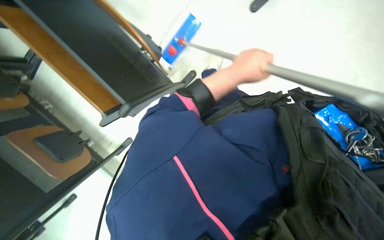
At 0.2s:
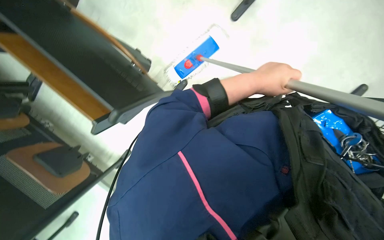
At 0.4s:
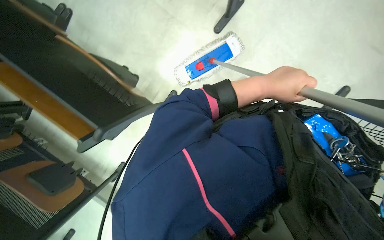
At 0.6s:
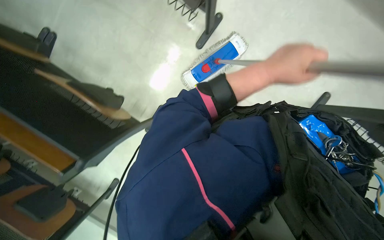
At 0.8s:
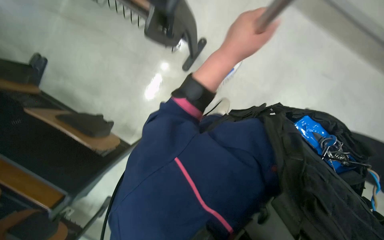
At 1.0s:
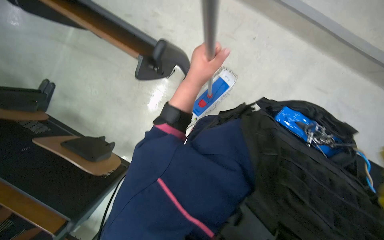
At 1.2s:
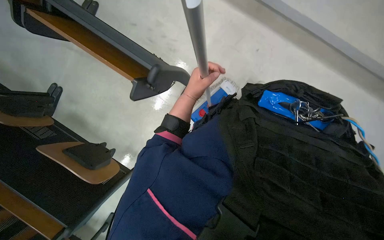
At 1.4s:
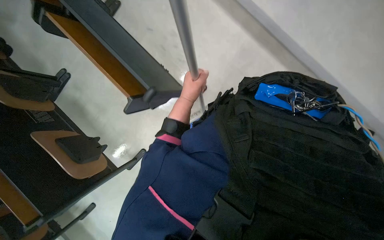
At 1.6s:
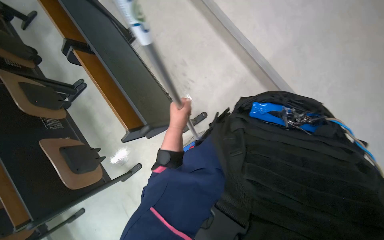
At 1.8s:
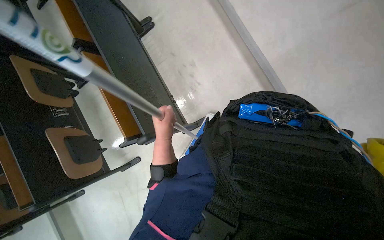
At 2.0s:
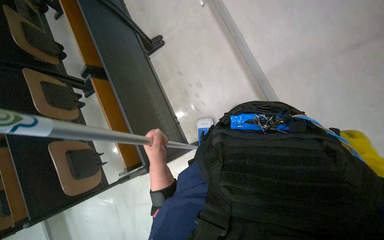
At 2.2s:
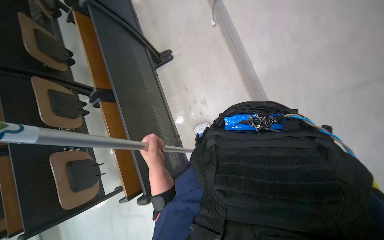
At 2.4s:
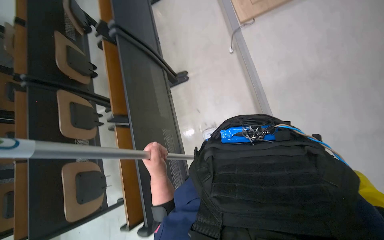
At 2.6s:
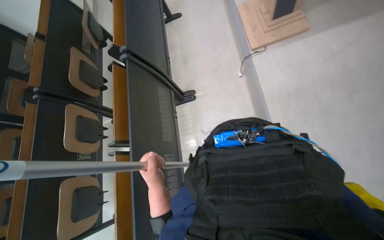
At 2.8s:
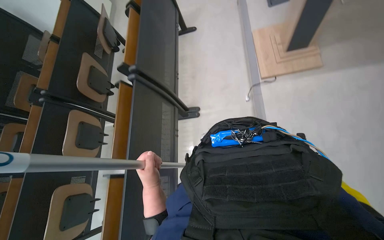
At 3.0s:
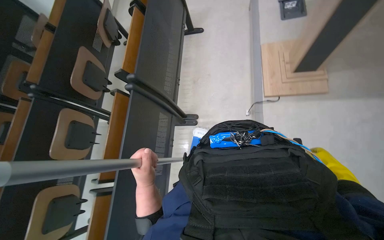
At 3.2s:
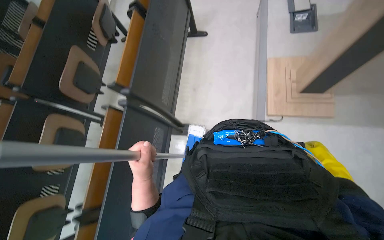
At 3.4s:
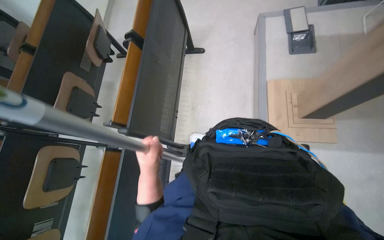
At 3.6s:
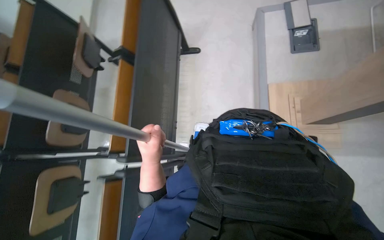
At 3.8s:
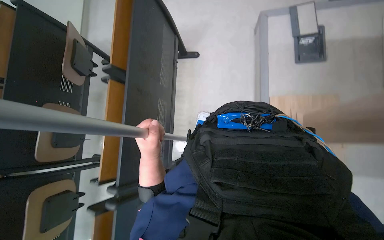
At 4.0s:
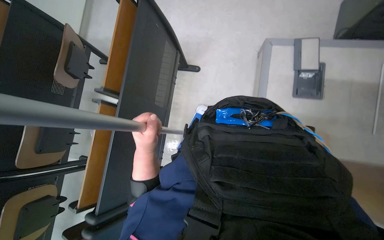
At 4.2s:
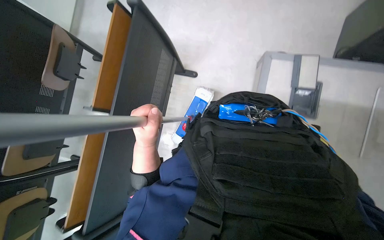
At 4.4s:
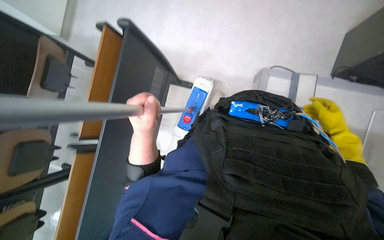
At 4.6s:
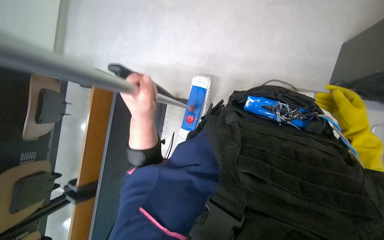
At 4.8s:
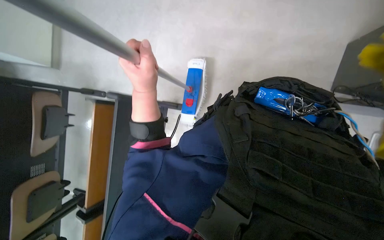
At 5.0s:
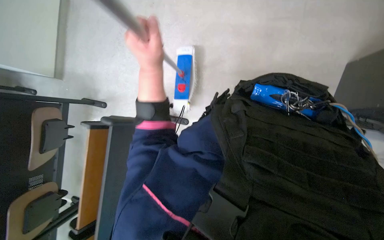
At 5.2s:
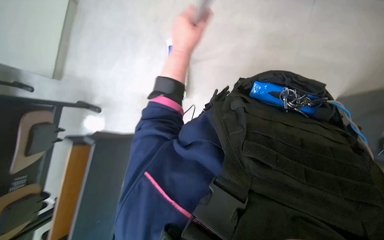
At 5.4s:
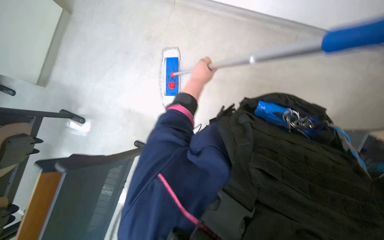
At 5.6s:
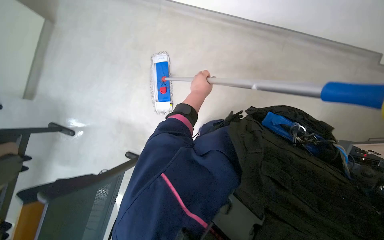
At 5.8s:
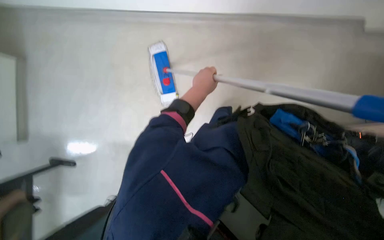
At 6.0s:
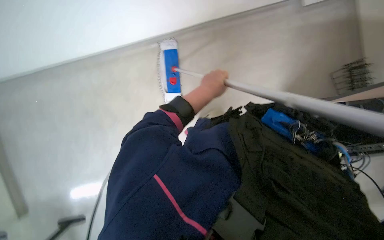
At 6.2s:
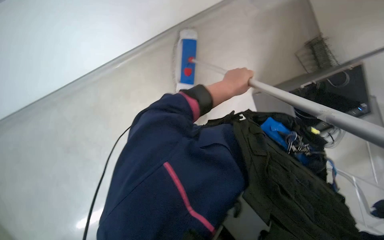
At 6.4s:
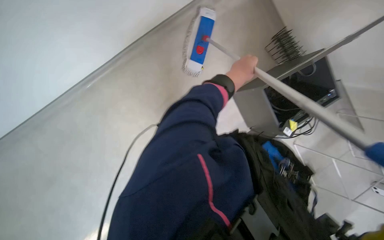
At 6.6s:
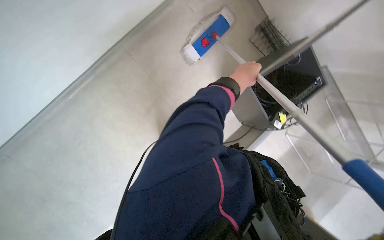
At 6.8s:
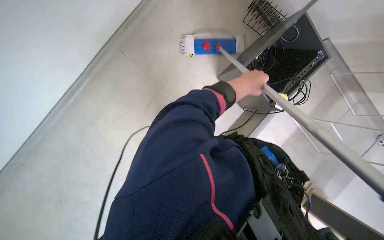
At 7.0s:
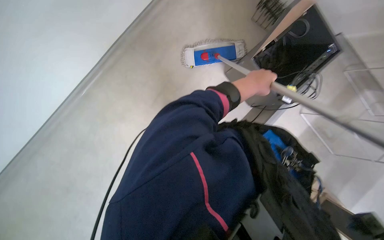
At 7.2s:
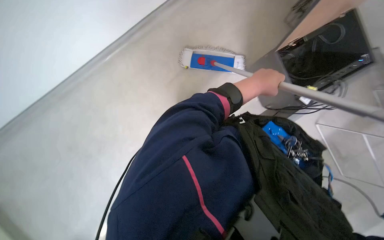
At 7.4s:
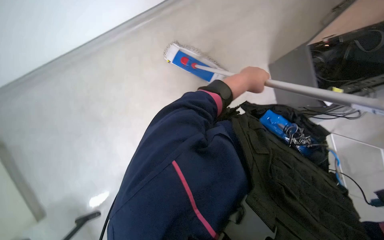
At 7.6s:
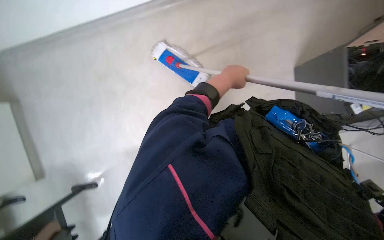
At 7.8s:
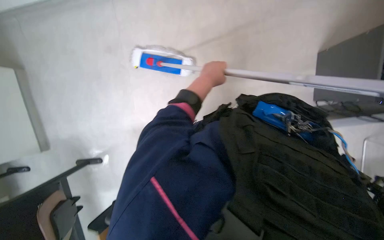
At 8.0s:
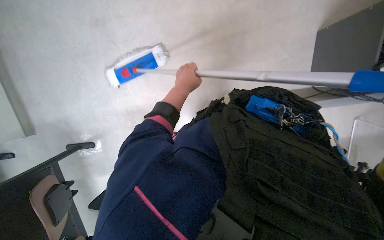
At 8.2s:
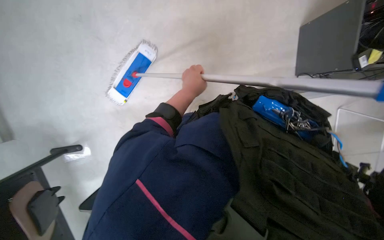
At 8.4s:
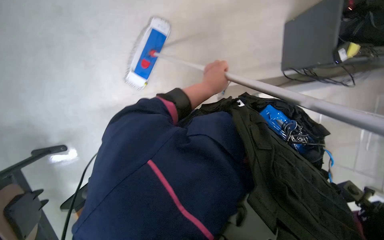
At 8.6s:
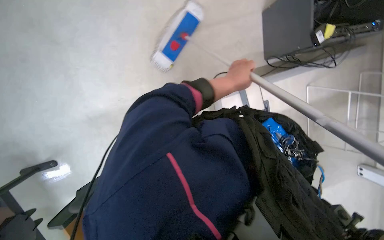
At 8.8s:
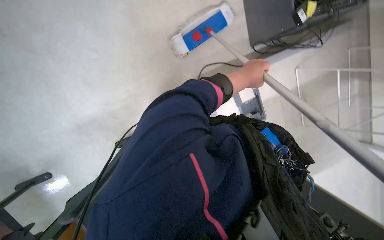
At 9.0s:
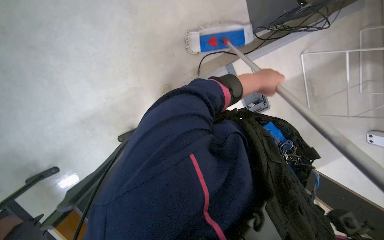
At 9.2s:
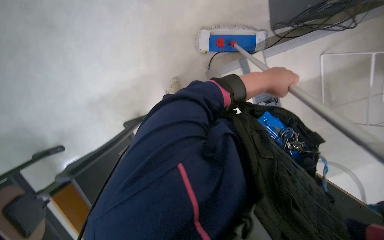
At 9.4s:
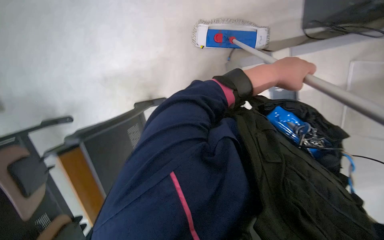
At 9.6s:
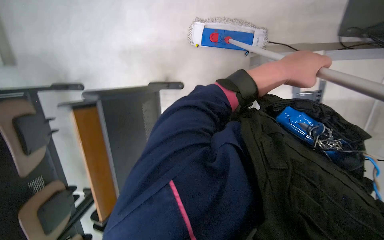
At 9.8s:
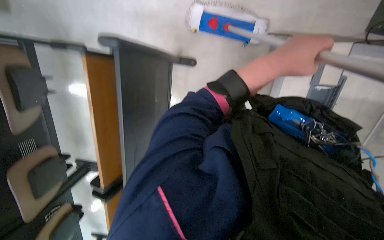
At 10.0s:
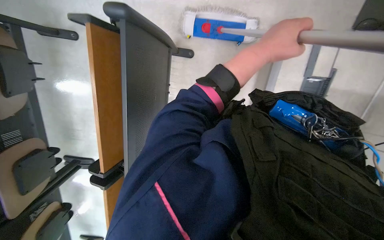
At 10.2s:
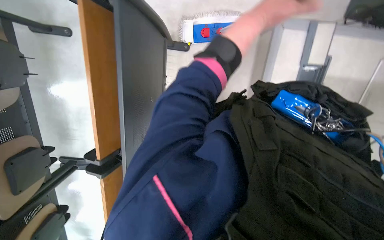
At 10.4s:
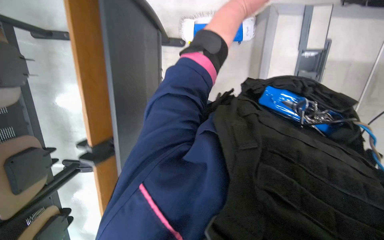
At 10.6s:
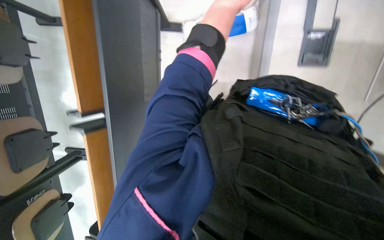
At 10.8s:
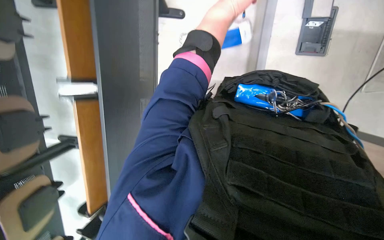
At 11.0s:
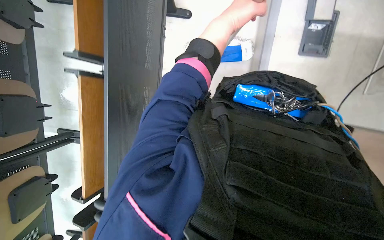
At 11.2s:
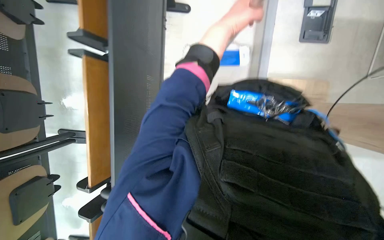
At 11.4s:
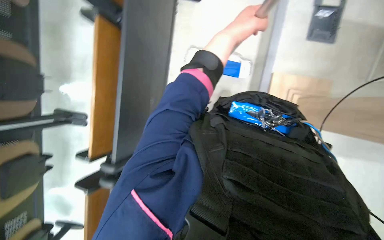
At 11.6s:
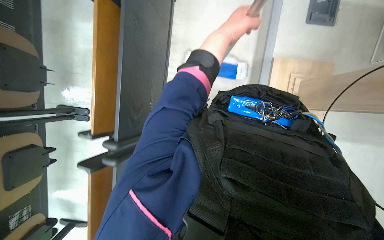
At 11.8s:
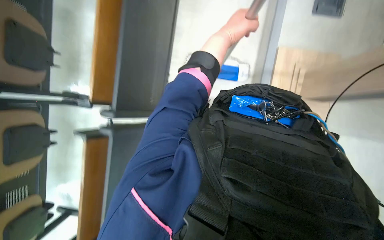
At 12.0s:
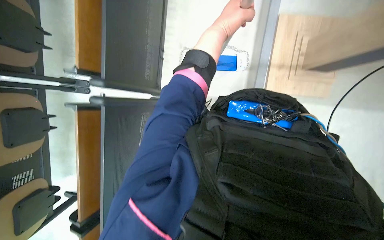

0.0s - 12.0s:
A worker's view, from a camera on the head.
Job: mopping floor.
The whole recording: Scrubbing floor with mop. The worker scrubs the floor using the mop with a brush head.
0.0s - 1.6s: The wearer looks some 20 degrees further upward. The left hand shifts some 15 cm to the left.
1.6s - 3.0s: The view tilts some 30 degrees upward. The left hand heads nearer to the camera, covering some 10 cm.
3.0s - 4.4s: The wearer moves some 80 cm.
4.4s - 6.0s: The head travels approximately 70 cm.
6.0s - 7.6s: The left hand heads to the right, covering roughly 10 cm.
7.6s - 9.0s: Everything in view rotates some 30 degrees counterclockwise. The left hand heads to the right, covering approximately 15 cm.
9.0s - 10.4s: The left hand shifts about 10 cm up the picture.
10.4s - 12.0s: The view tilts about 20 degrees downward.

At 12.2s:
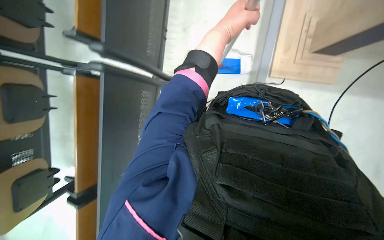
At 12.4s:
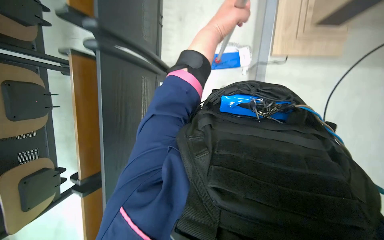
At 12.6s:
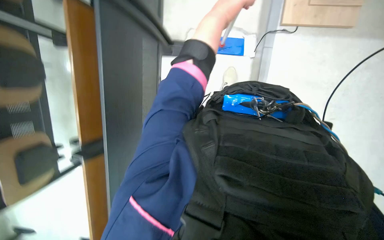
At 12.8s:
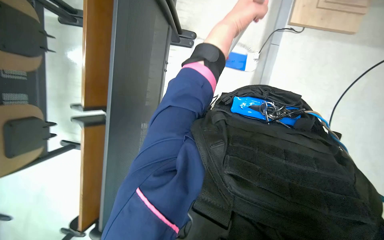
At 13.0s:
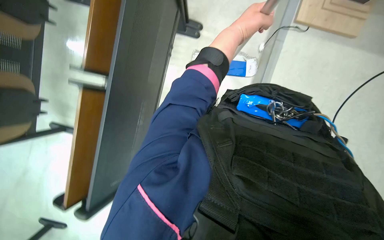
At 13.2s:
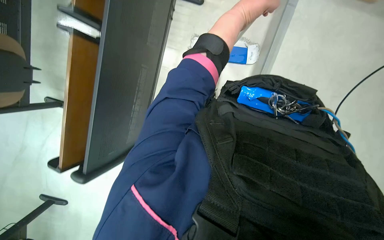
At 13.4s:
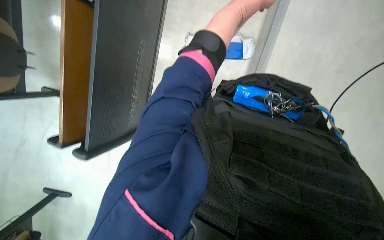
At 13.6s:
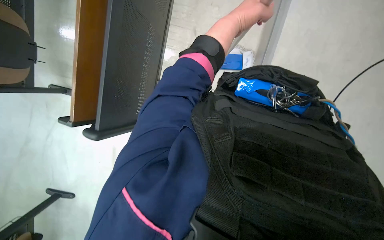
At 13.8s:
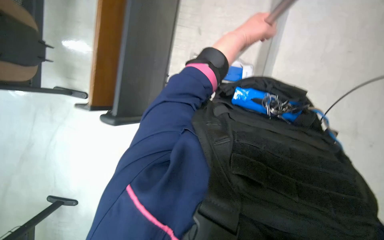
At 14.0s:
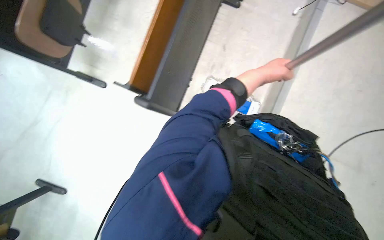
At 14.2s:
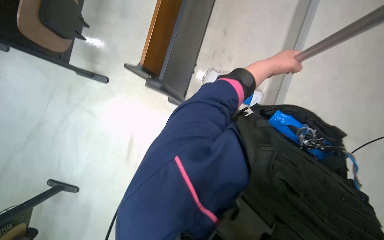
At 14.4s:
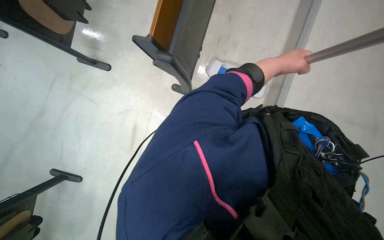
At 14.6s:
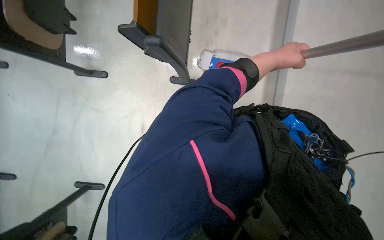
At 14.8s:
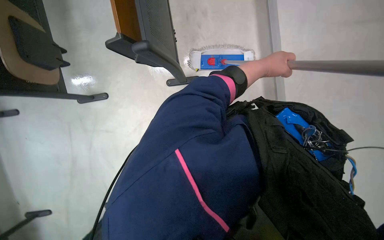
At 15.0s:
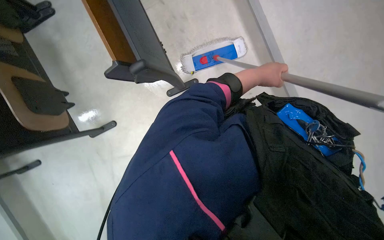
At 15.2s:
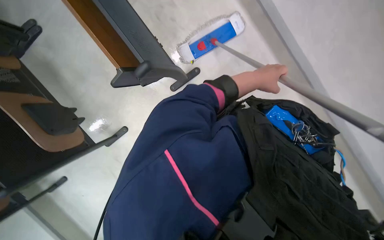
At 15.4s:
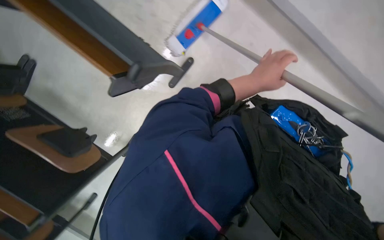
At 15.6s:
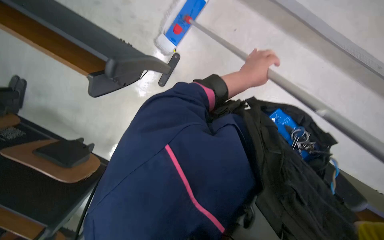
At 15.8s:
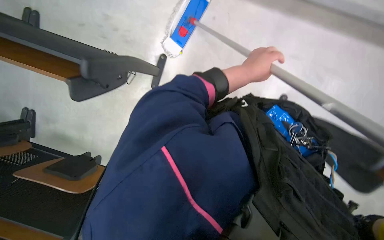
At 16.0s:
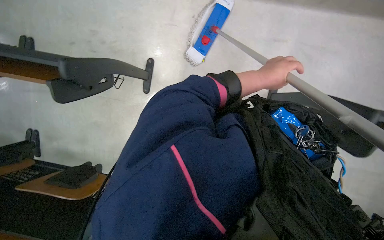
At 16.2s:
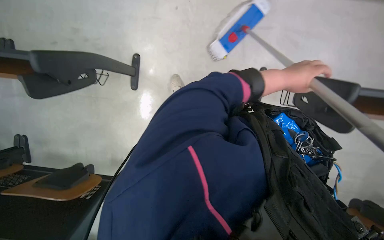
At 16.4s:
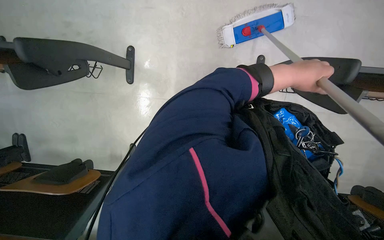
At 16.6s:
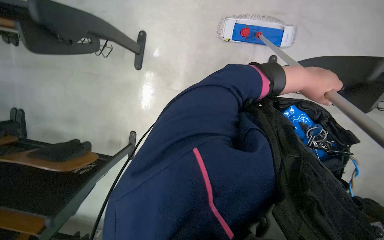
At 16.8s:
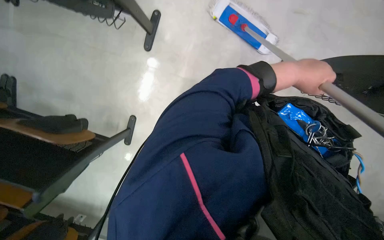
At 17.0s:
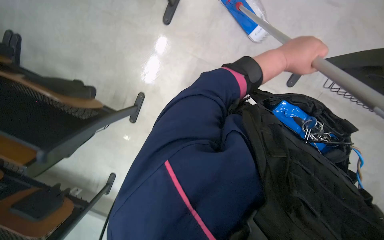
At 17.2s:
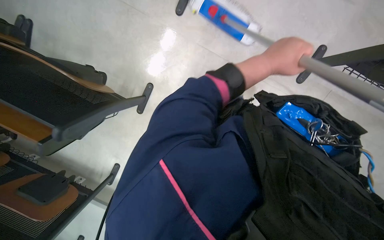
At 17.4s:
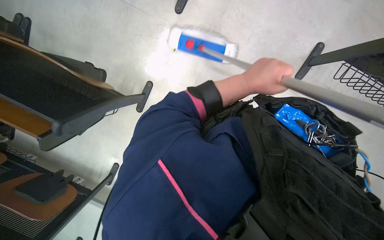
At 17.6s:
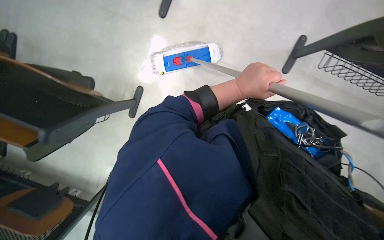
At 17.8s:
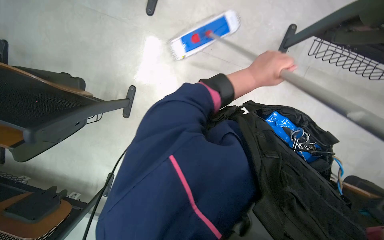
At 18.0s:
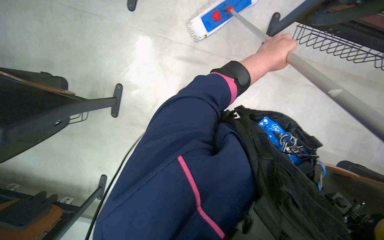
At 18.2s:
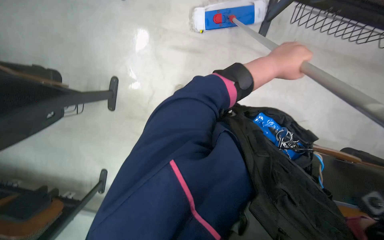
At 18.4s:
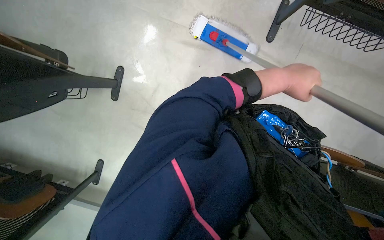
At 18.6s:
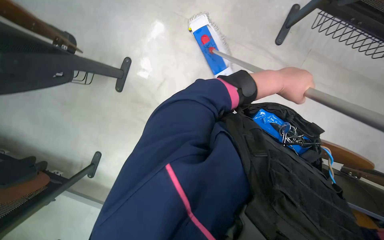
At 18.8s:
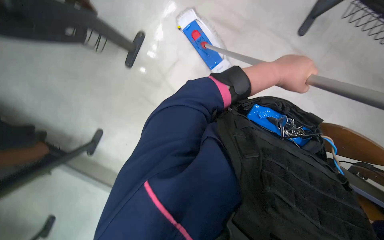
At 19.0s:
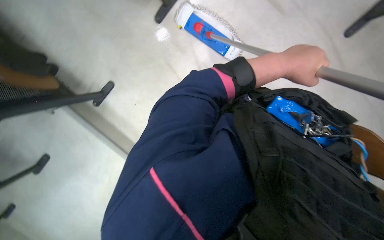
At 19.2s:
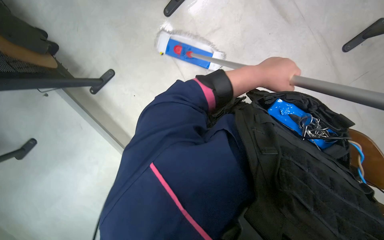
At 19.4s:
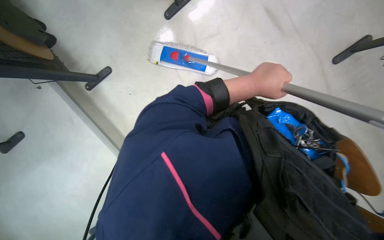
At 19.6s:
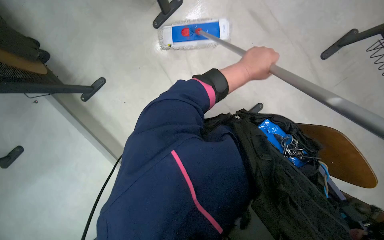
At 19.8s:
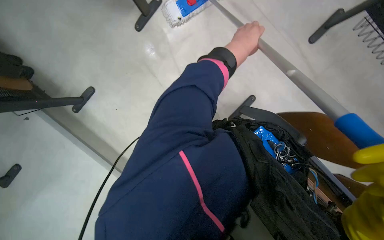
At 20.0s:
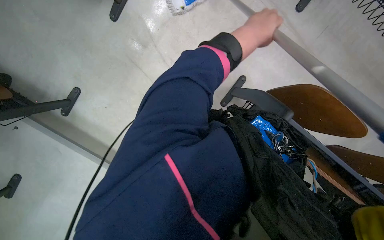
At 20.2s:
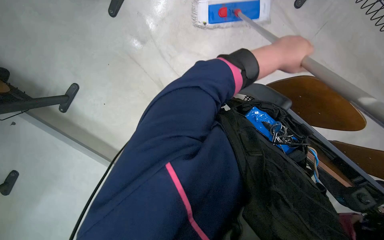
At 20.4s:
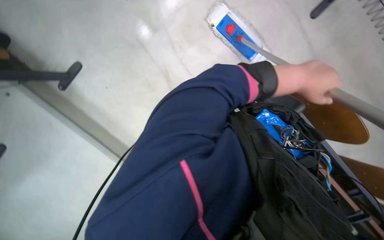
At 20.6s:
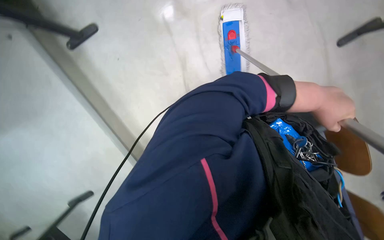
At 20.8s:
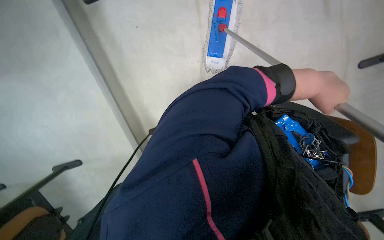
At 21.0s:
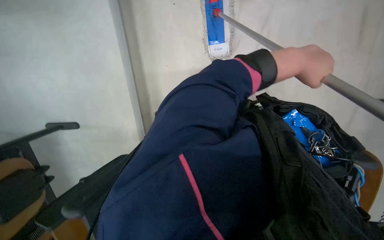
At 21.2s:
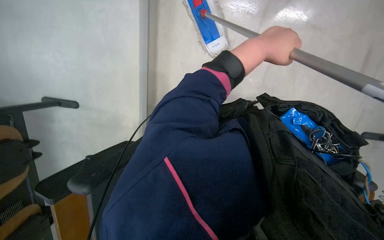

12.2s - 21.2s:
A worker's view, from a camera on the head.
Job: mopping floor.
The whole recording: Scrubbing floor with mop. The worker scrubs the floor using the mop with a brush head.
12.2s - 13.8s: The view tips downward by some 15 degrees.
18.2s - 19.8s: The left hand moves to the left, approximately 10 cm.
19.8s - 21.2s: The left hand travels to the right and back again, about 15 cm each way.
